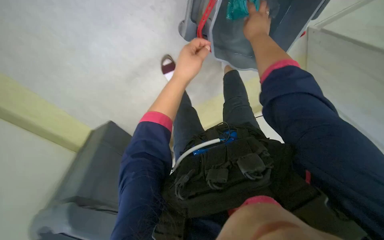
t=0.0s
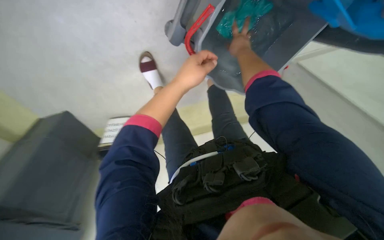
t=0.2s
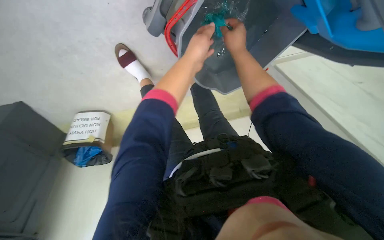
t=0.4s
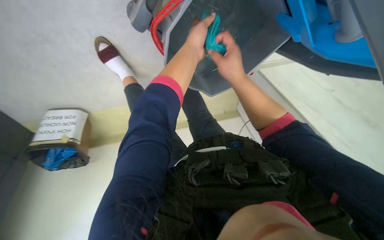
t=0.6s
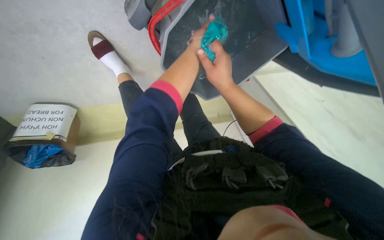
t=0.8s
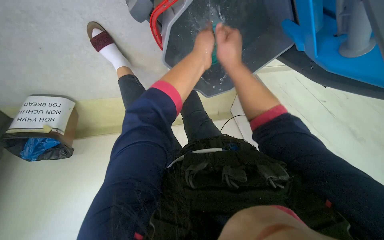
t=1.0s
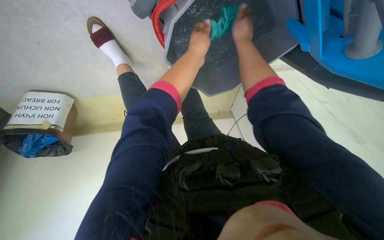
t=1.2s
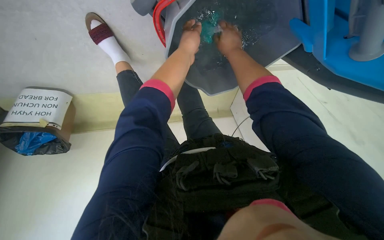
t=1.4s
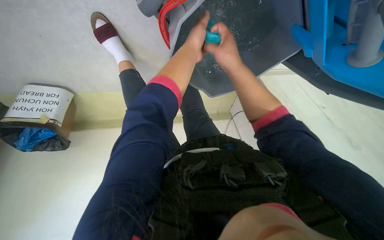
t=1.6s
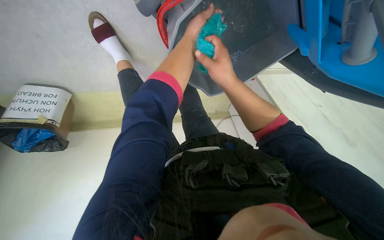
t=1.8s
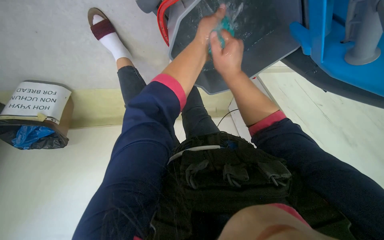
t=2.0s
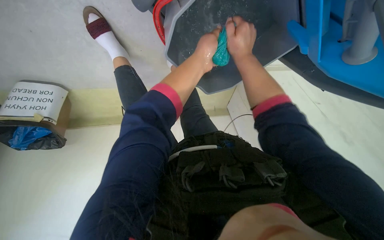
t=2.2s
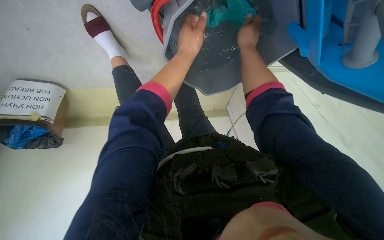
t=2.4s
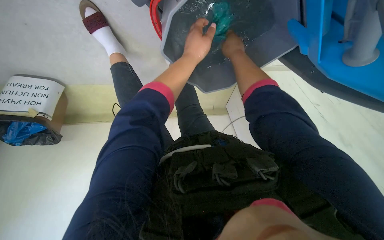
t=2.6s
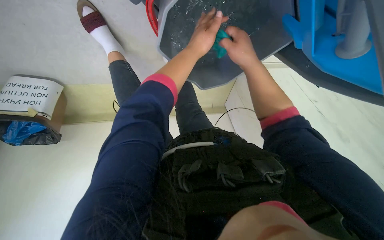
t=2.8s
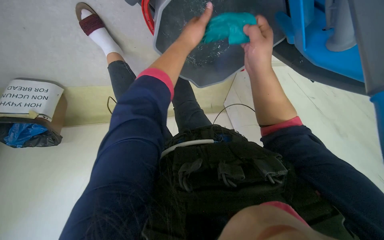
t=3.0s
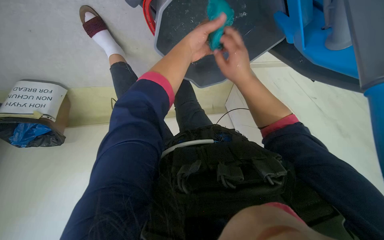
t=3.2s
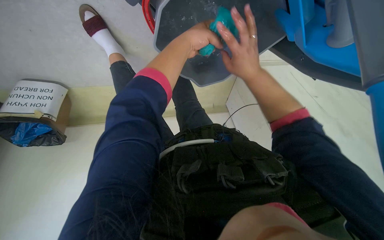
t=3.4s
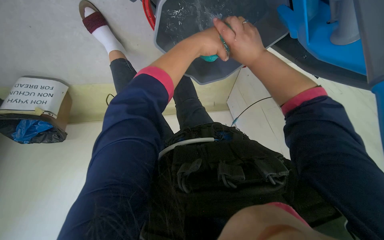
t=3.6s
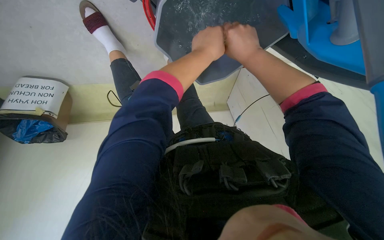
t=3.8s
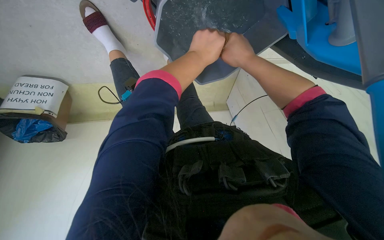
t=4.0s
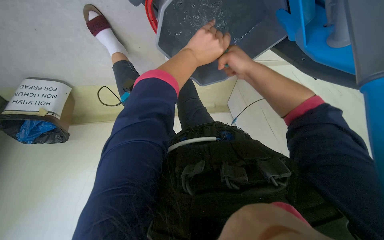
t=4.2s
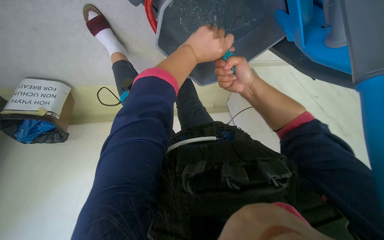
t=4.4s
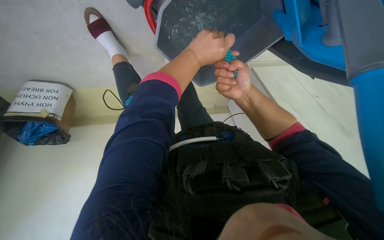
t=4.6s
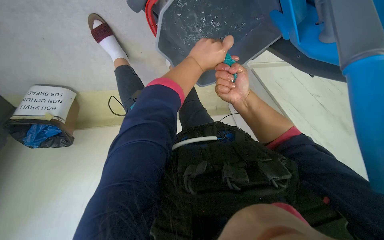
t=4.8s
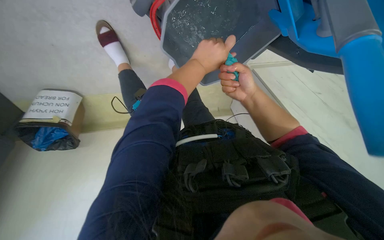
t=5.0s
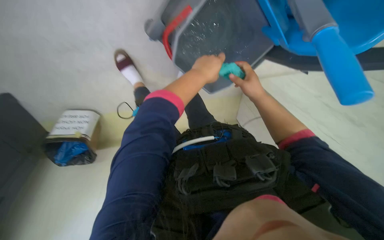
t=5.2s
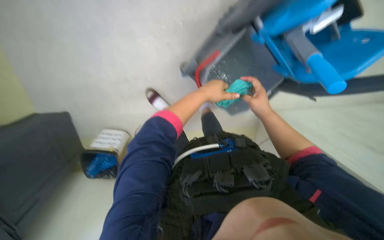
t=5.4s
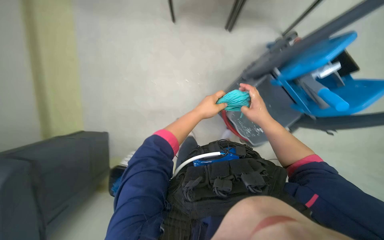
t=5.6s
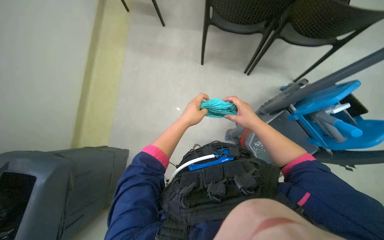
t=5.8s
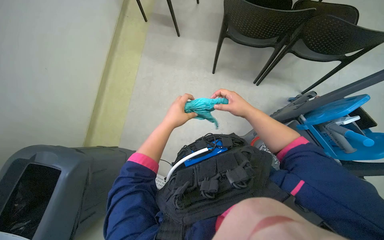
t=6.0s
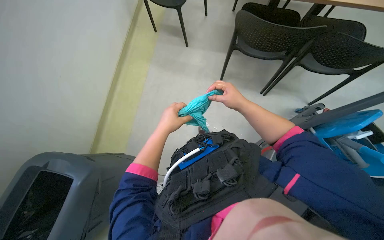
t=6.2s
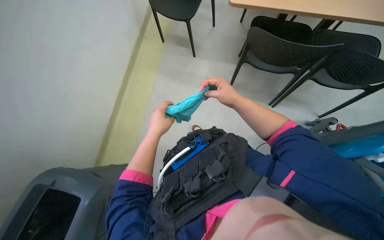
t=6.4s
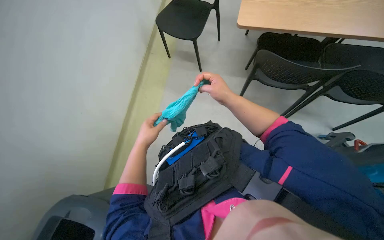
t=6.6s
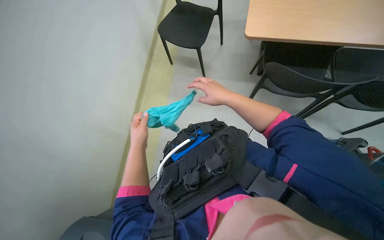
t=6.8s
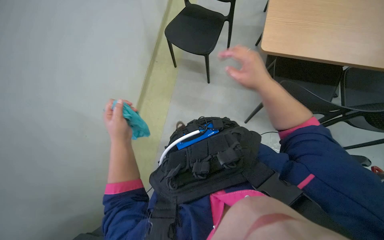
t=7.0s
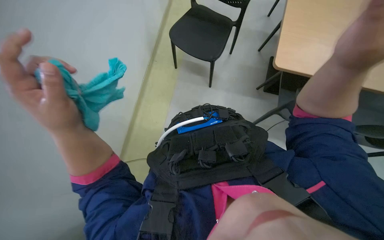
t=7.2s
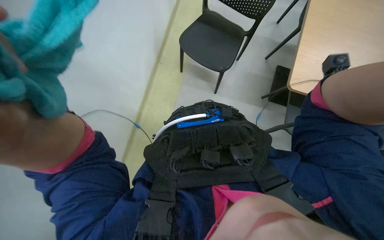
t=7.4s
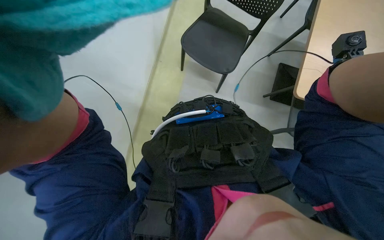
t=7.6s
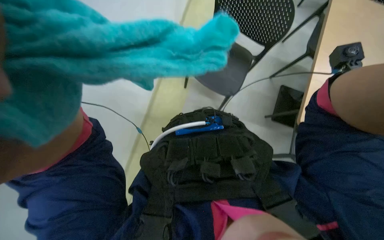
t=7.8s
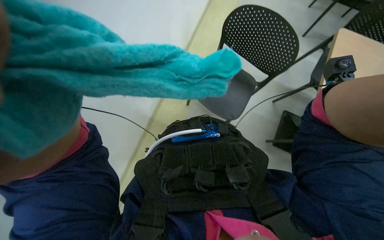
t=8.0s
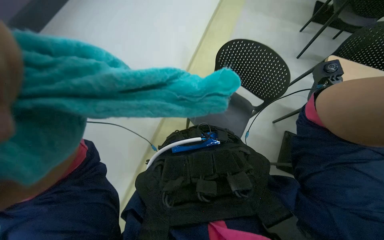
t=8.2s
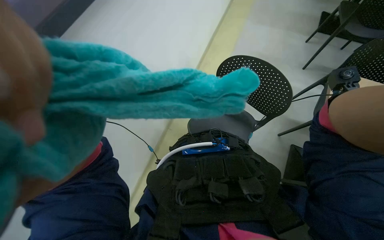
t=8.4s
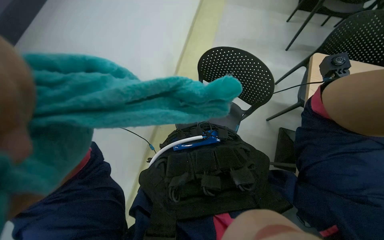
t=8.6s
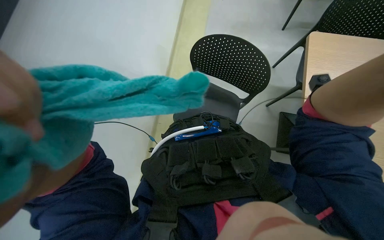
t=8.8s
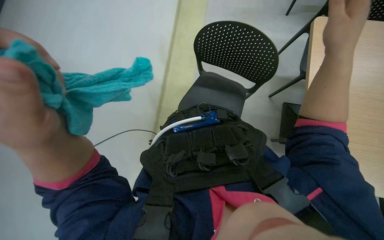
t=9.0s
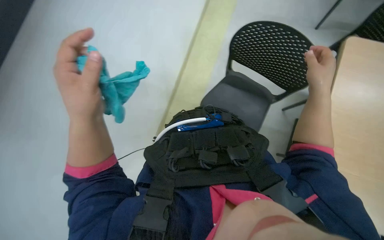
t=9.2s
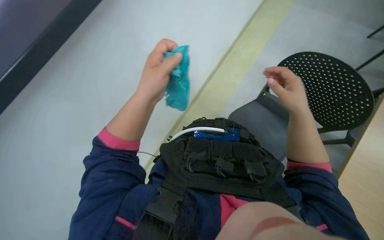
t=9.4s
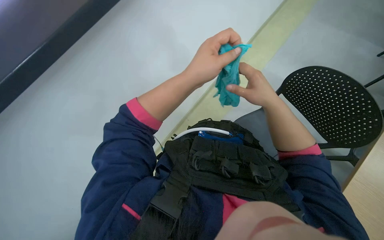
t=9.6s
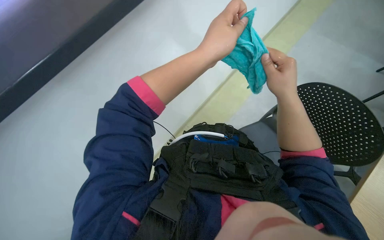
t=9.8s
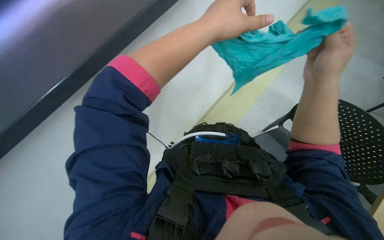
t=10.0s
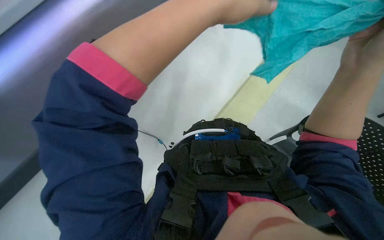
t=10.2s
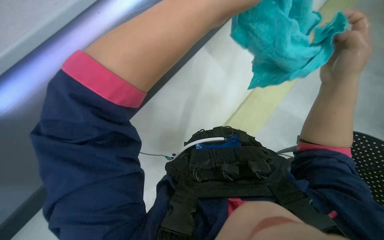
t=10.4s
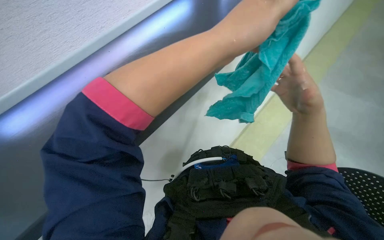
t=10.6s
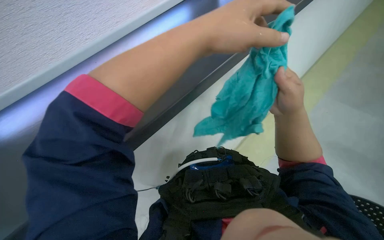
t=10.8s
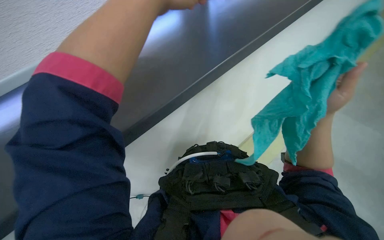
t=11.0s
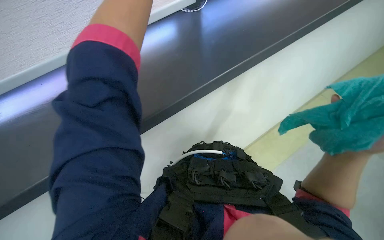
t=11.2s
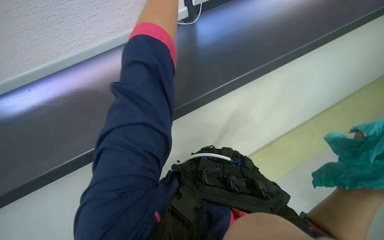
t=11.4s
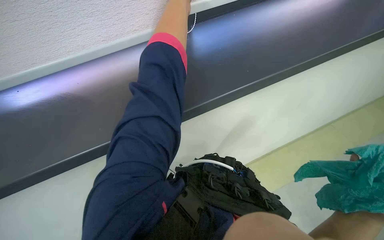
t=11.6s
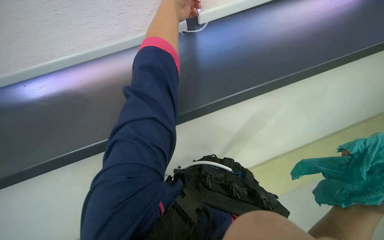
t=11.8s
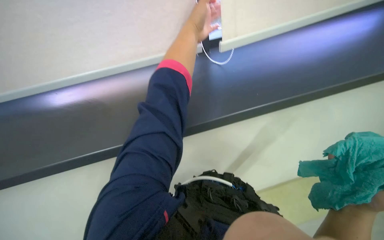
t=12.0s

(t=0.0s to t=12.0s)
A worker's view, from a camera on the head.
Job: cleaning windows.
The whole recording: Cleaning window frame and blinds. The worker washes the cloth in water, then adjusts the window blinds and wipes the window frame with the cloth.
t=3.0s - t=4.4s: The right hand moves farther from the camera, roughly 10 cm.
t=4.4s - t=6.0s: The wearer's head swings roughly 35 degrees to the left. The view tilts some 60 degrees upward.
t=6.0s - t=7.6s: The wearer's head swings some 25 degrees to the left. The view tips upward by some 20 degrees.
t=9.0s - t=10.4s: The wearer looks some 15 degrees further upward.
t=10.4s - t=12.0s: The view tips upward by some 20 degrees.

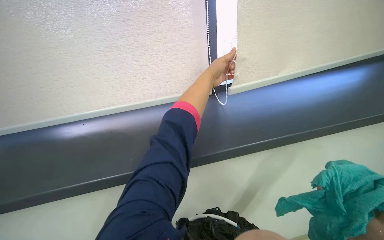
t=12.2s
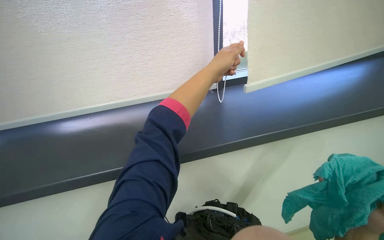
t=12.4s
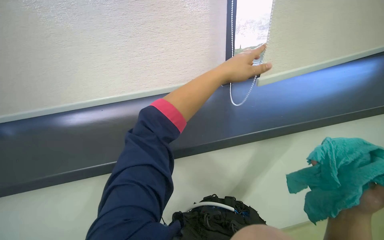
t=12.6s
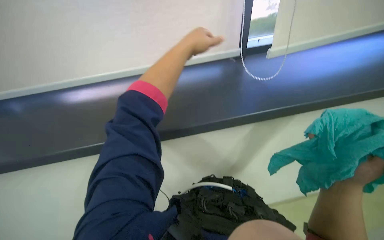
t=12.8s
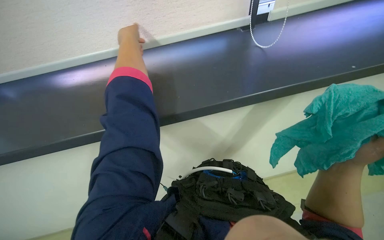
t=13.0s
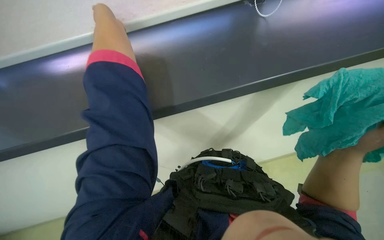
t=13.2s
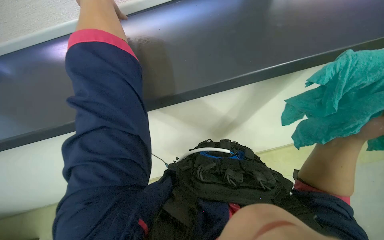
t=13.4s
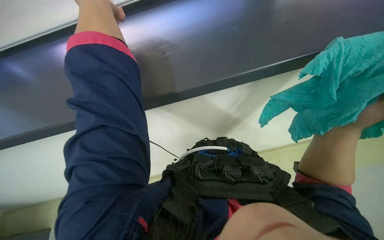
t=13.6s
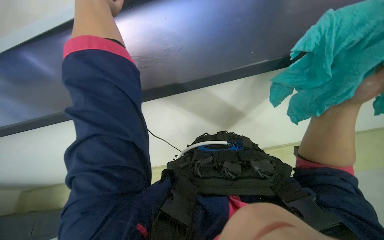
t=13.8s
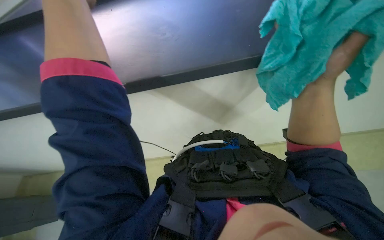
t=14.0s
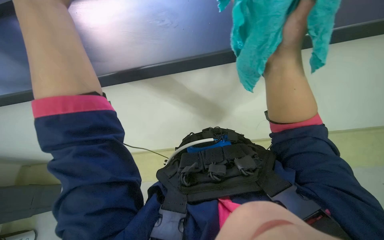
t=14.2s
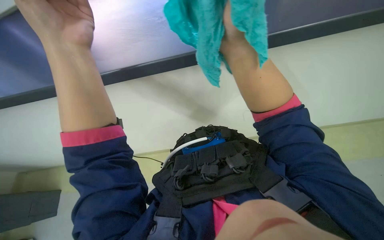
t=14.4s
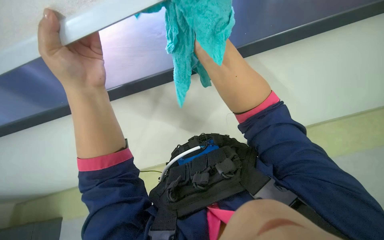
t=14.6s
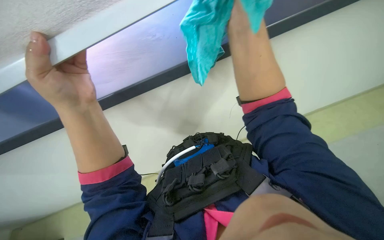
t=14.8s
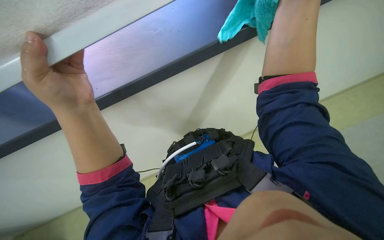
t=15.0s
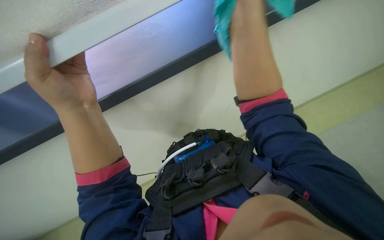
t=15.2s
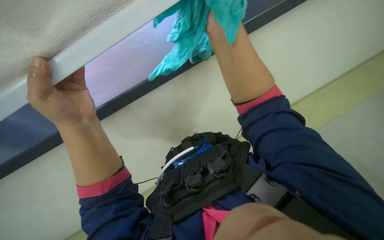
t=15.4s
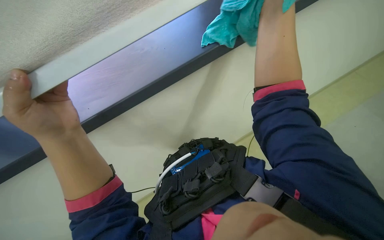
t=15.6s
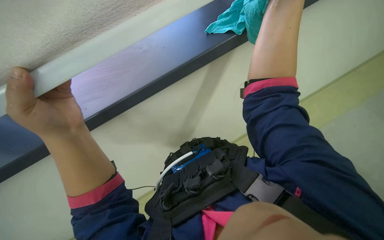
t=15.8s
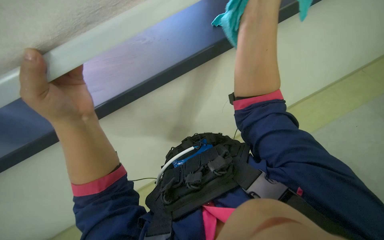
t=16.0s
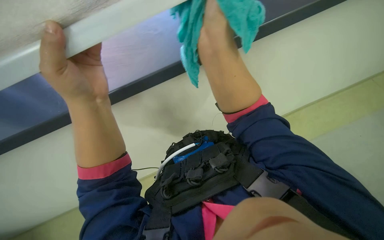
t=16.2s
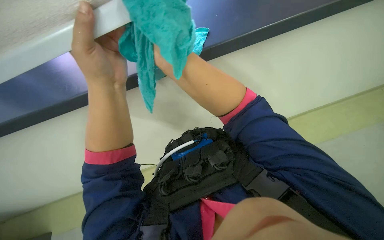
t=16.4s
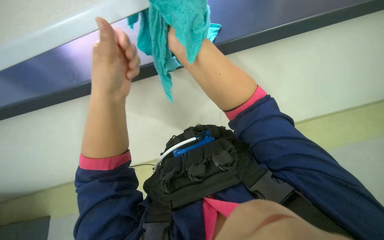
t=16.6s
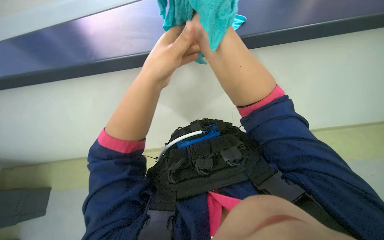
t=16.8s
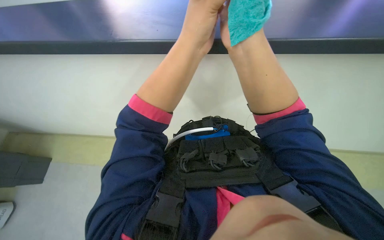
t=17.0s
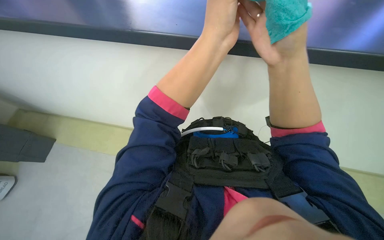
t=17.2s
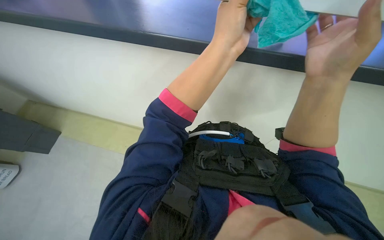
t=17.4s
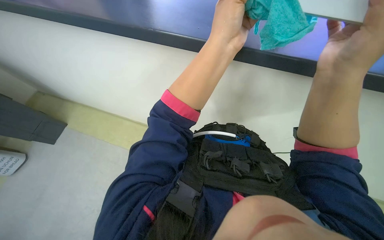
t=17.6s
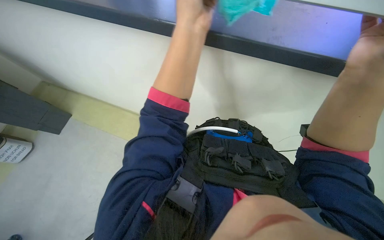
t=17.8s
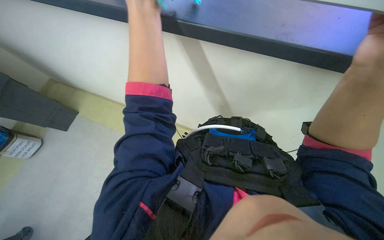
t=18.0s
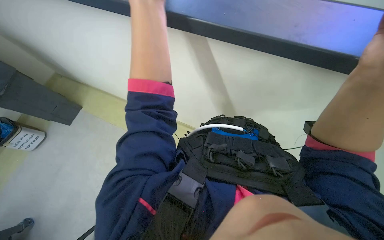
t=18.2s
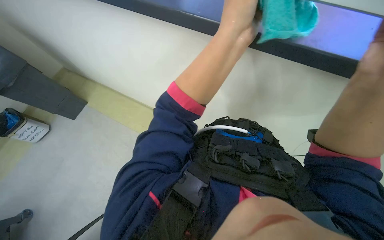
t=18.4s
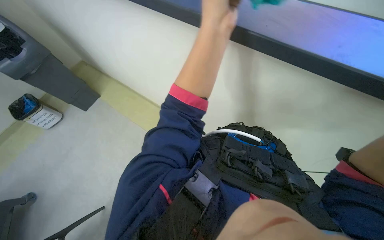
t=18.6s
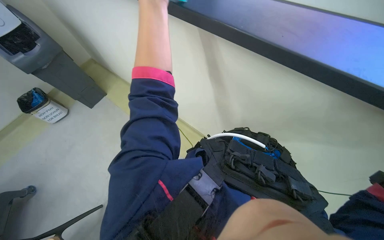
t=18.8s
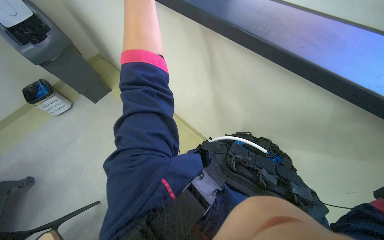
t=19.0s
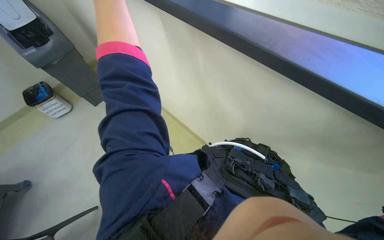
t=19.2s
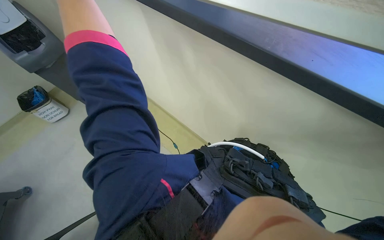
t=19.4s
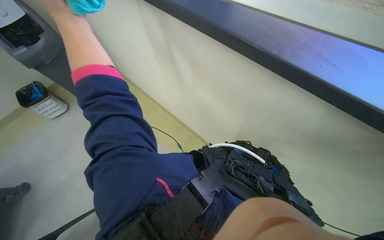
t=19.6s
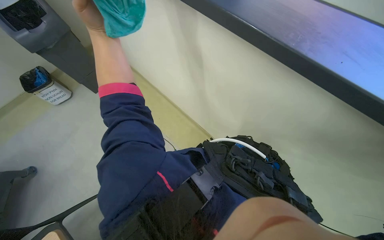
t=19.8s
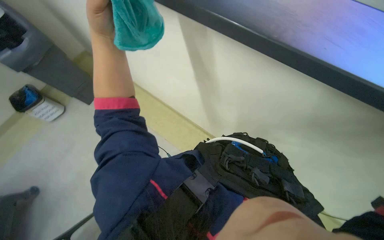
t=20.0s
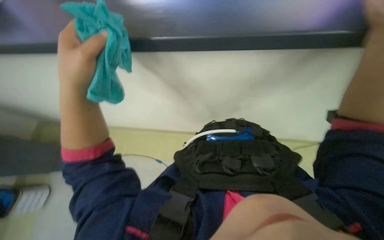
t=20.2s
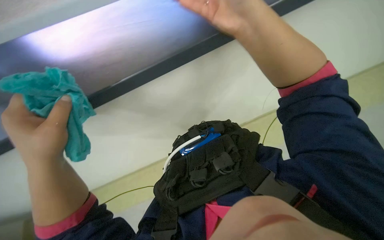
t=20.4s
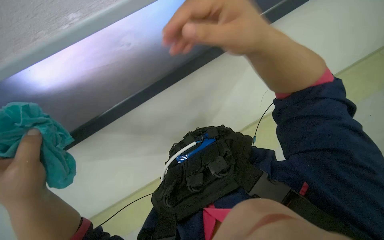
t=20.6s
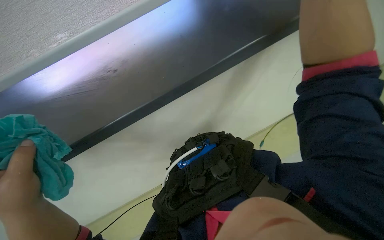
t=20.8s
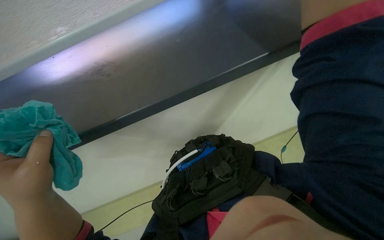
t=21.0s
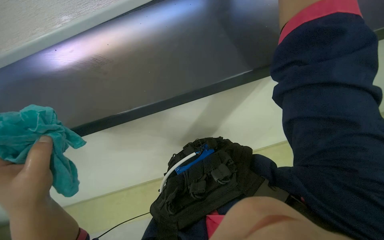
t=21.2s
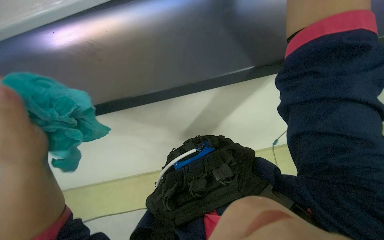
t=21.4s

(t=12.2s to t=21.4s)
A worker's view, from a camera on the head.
Job: cleaning windows.
The whole recording: Cleaning window frame and blinds. The worker washes the cloth in water, then adjusts the window blinds and wipes the window frame with the cloth.
t=12.2s - t=13.8s: The camera pitches downward, by roughly 20 degrees.
t=13.8s - t=15.2s: The scene rotates counterclockwise by some 35 degrees.
t=16.8s - t=18.4s: Everything in view rotates some 30 degrees clockwise.
t=19.8s - t=21.4s: The wearer looks roughly 35 degrees further to the right.
